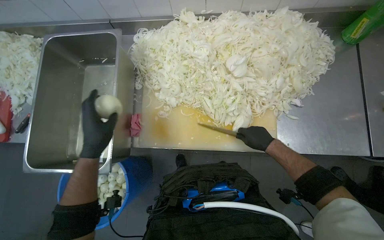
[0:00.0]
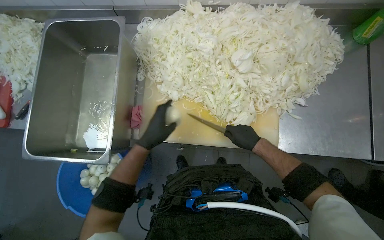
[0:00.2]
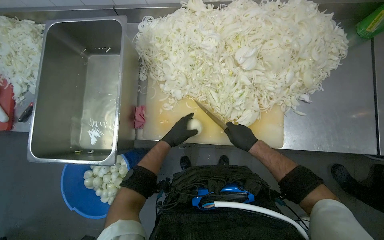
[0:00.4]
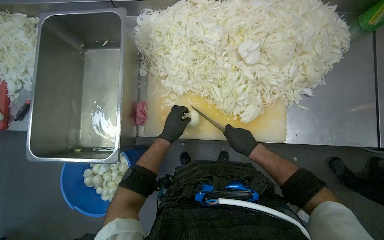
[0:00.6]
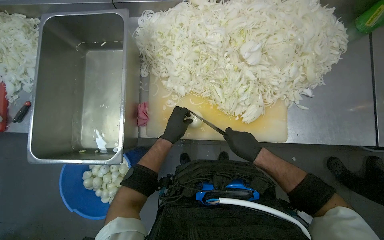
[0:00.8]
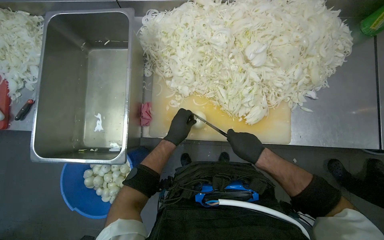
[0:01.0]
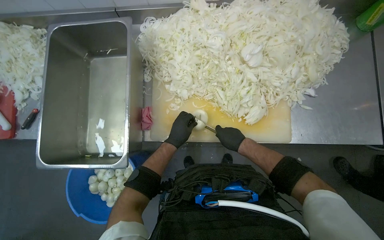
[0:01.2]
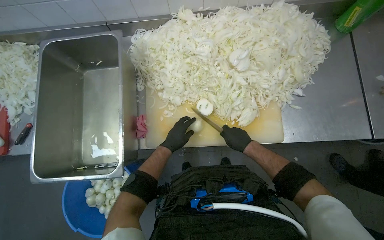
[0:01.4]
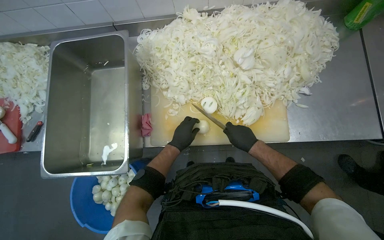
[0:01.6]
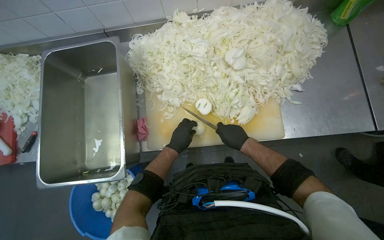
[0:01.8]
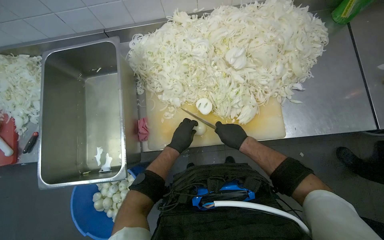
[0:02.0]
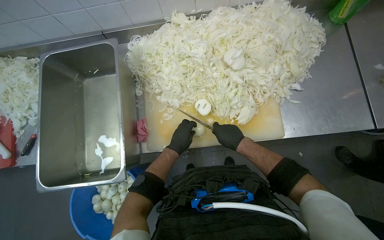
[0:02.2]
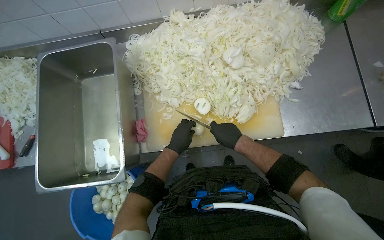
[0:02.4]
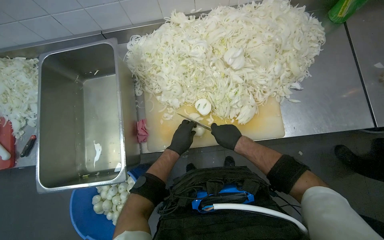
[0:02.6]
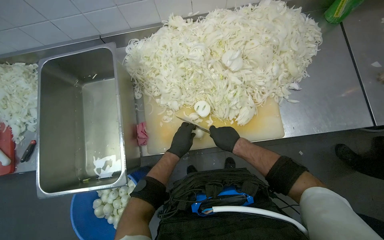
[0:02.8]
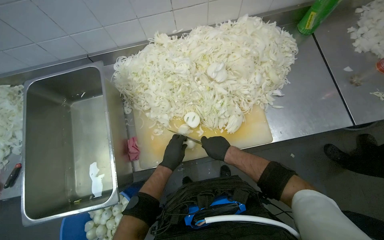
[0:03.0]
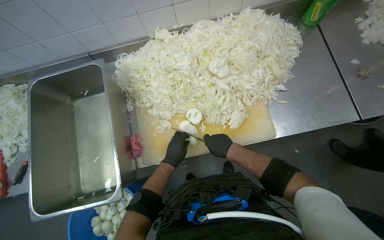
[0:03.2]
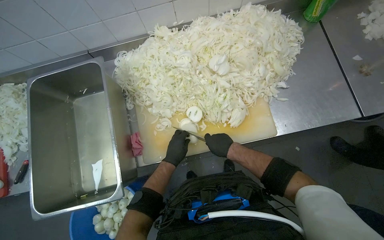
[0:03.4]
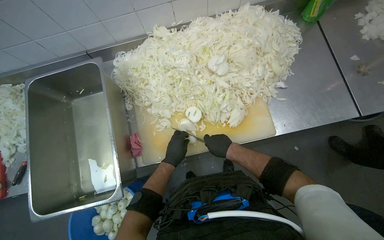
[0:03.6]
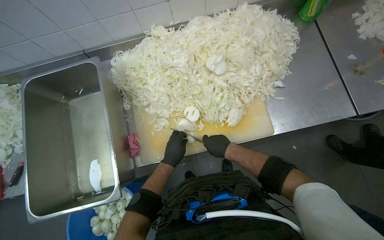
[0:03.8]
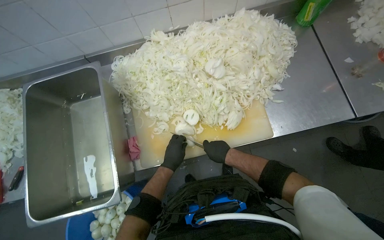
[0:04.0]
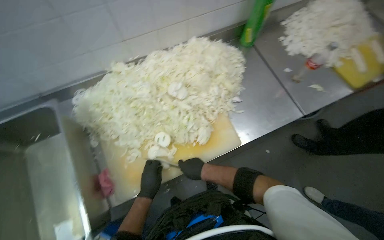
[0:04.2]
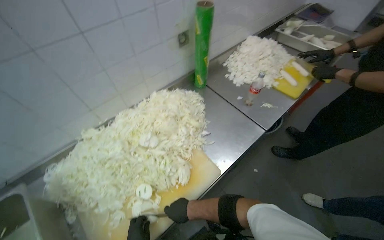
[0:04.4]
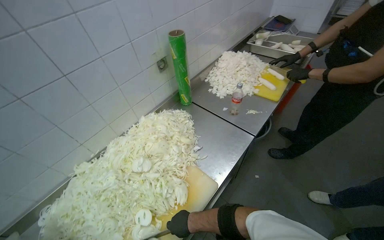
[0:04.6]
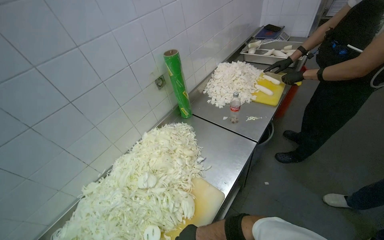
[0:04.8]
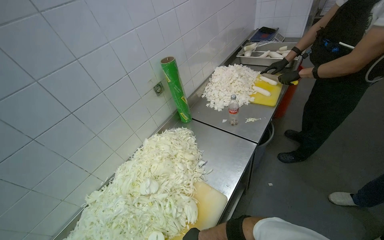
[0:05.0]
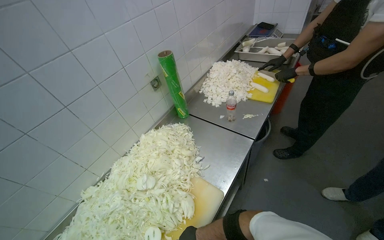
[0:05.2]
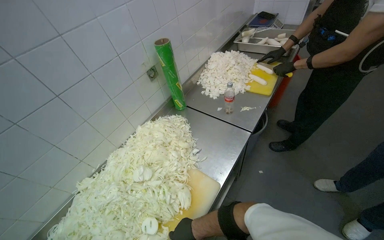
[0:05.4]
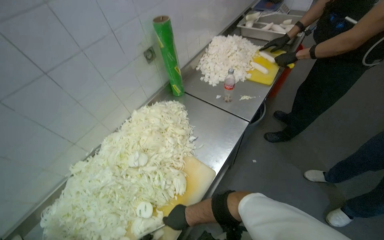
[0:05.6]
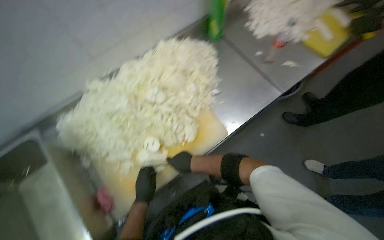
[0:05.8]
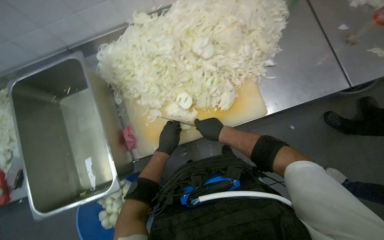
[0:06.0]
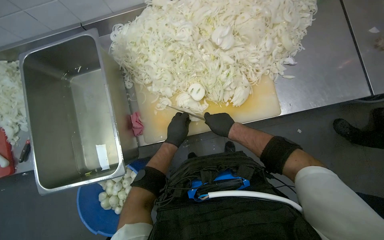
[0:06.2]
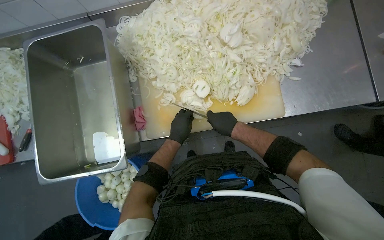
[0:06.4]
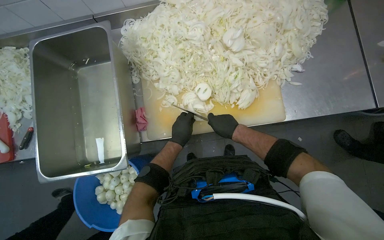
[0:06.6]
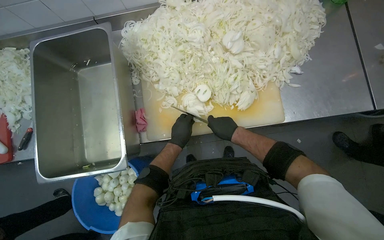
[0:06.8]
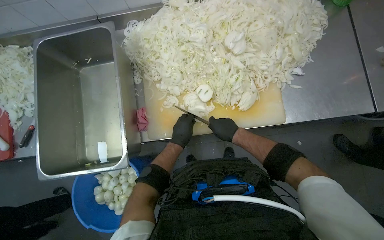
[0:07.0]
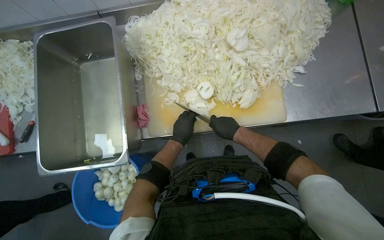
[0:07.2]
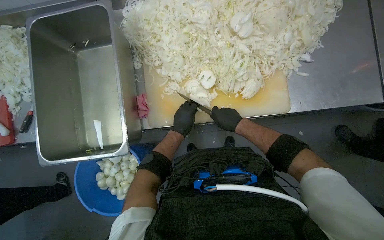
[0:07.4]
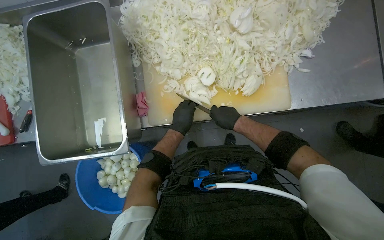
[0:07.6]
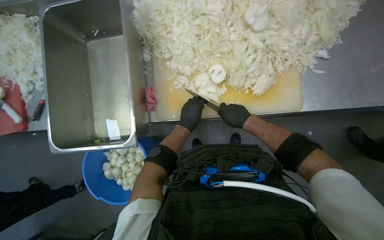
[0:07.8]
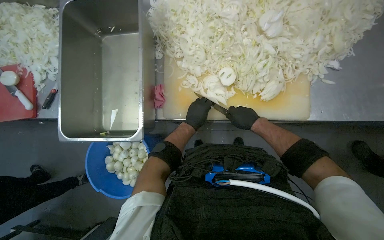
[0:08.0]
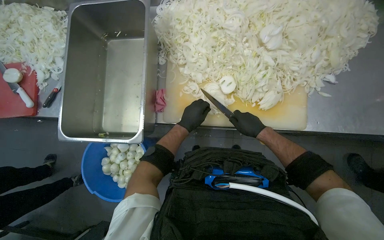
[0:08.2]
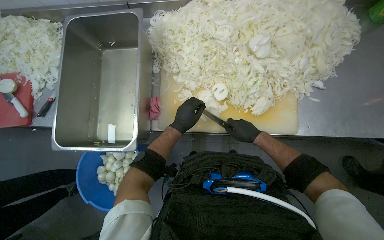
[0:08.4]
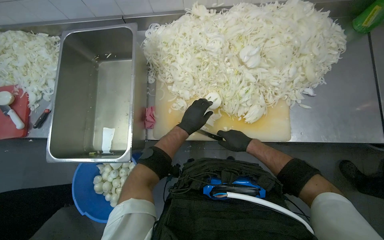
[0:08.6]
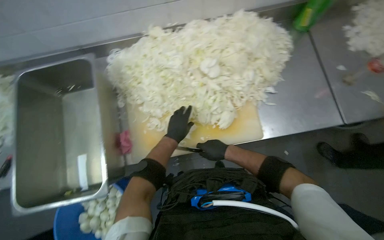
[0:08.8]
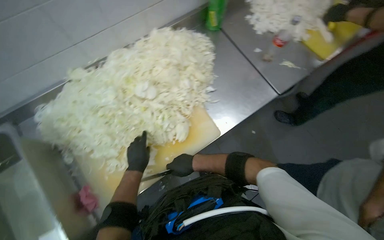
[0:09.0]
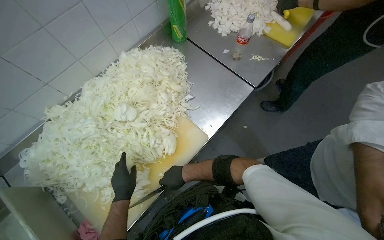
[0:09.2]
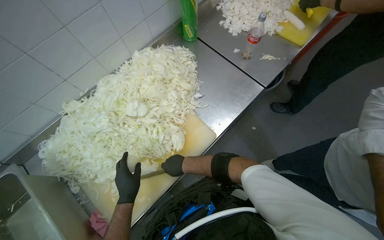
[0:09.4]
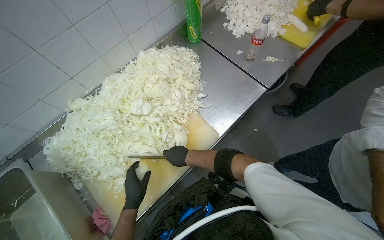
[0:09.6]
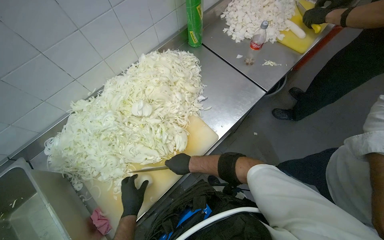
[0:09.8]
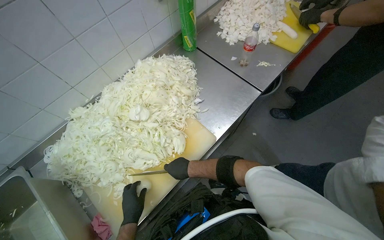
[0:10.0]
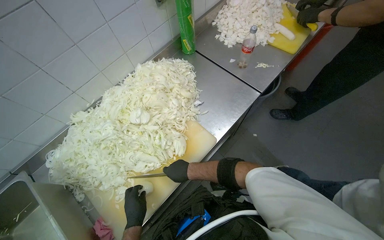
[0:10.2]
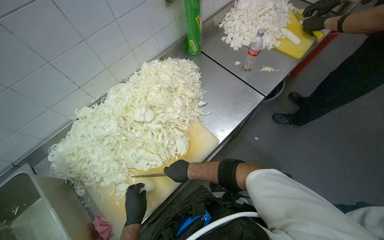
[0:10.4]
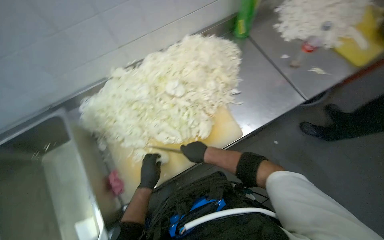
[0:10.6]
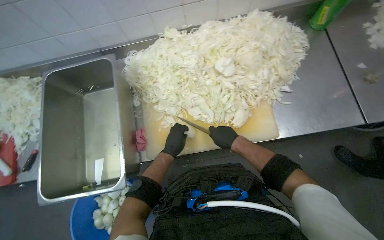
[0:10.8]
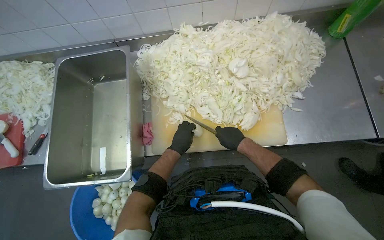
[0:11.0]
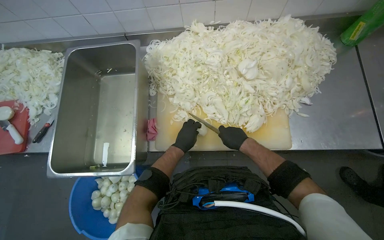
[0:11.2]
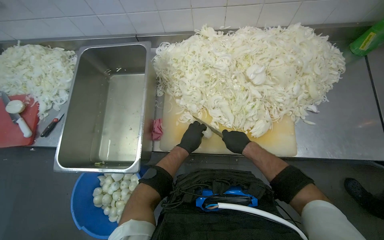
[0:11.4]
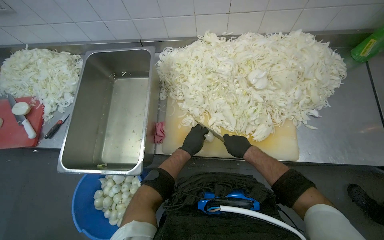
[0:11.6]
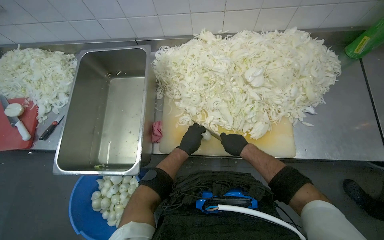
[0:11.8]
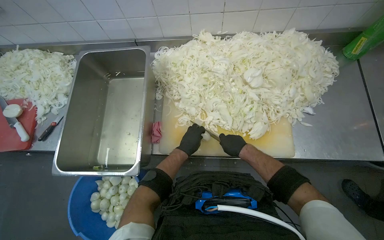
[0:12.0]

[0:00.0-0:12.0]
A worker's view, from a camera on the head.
Job: preparing food.
The whole recording: Slicing onions on cutting board. The worker slices onions into thin rings on a cutting board.
0:00.0 to 0:01.6: The left hand shifts some 20 cm to the right and farther from the camera, while the right hand heads to the left, covering about 10 cm.
0:01.6 to 0:03.0: The hands stay close to where they were, moving slightly.
0:03.0 to 0:04.4: The wearer's head swings about 30 degrees to the right. The view tips upward by about 20 degrees.
0:04.4 to 0:06.0: The view tilts roughly 25 degrees downward.
0:06.0 to 0:07.6: The hands are busy where they are.
0:07.6 to 0:09.0: The wearer's head swings about 30 degrees to the right. The camera pitches upward, by roughly 15 degrees.
0:09.0 to 0:10.4: The left hand moves down the picture, approximately 10 cm.
0:10.4 to 0:12.0: The wearer looks approximately 45 degrees further to the left.

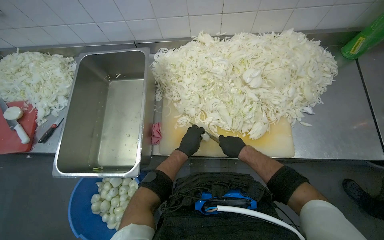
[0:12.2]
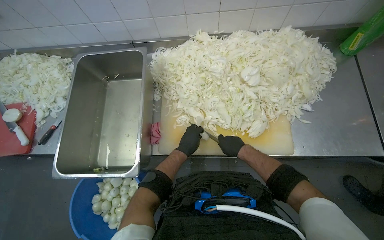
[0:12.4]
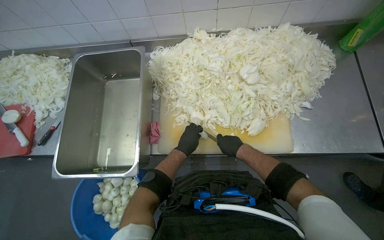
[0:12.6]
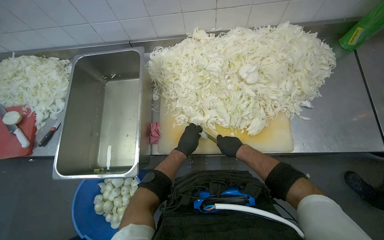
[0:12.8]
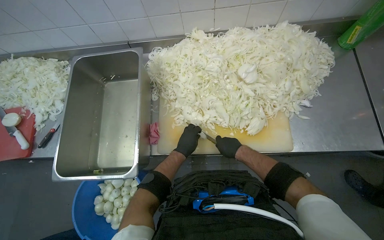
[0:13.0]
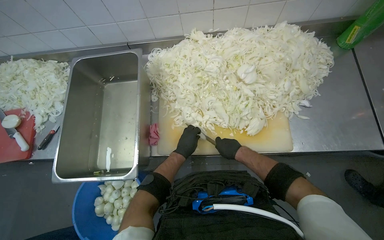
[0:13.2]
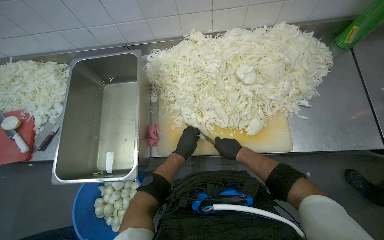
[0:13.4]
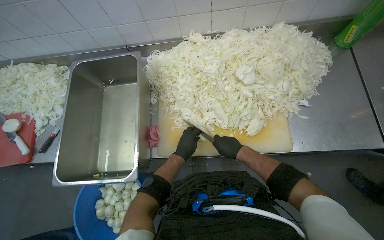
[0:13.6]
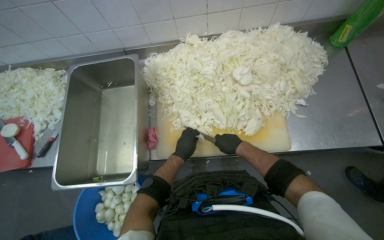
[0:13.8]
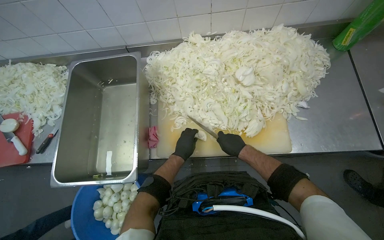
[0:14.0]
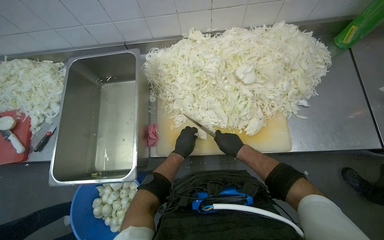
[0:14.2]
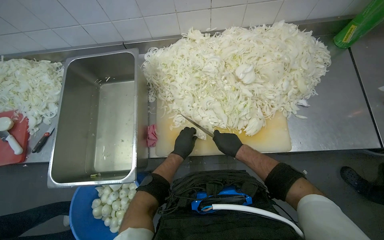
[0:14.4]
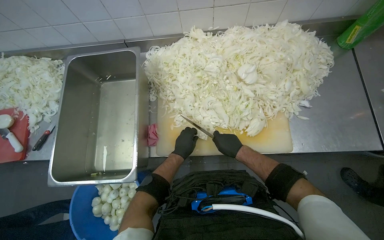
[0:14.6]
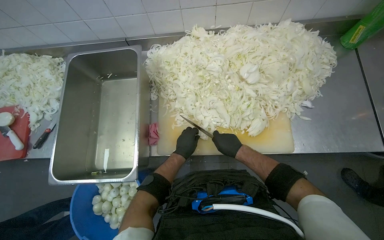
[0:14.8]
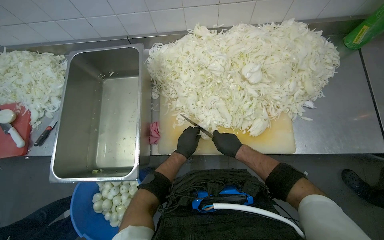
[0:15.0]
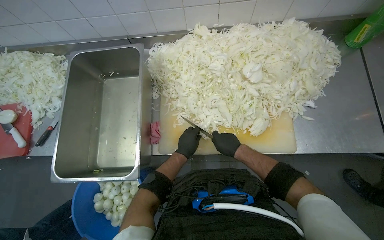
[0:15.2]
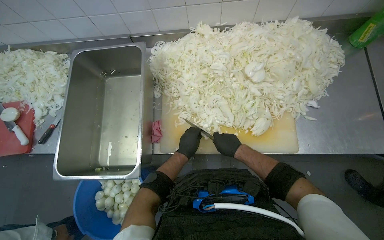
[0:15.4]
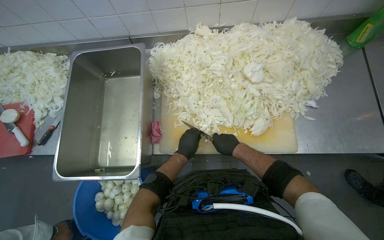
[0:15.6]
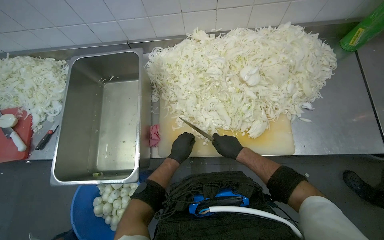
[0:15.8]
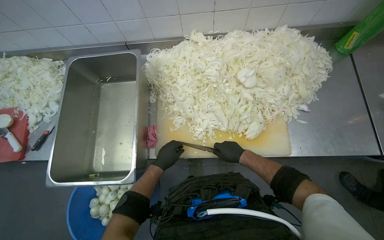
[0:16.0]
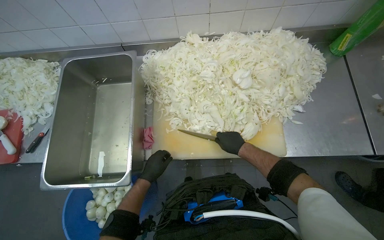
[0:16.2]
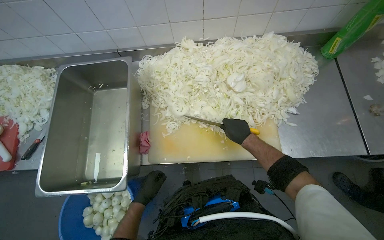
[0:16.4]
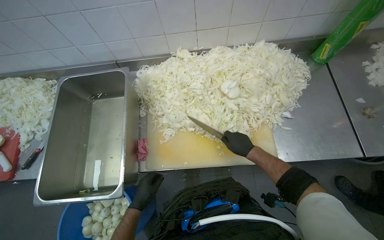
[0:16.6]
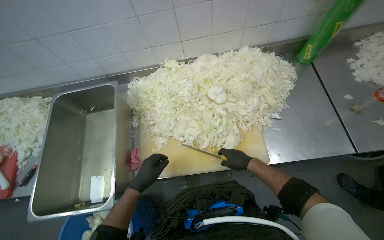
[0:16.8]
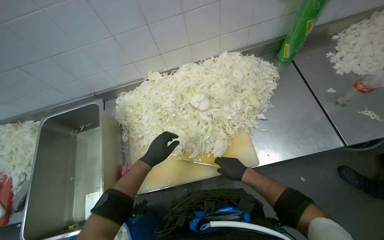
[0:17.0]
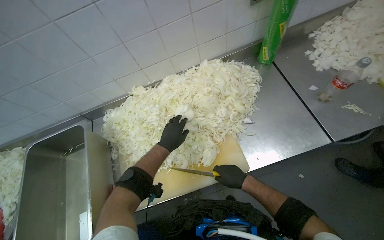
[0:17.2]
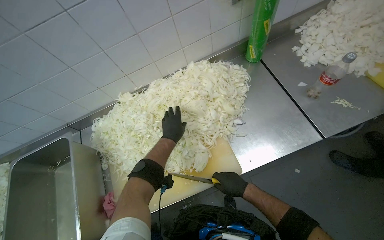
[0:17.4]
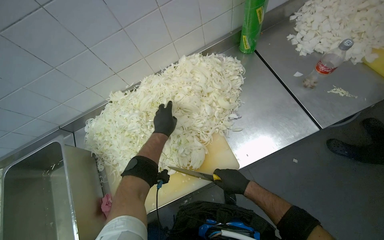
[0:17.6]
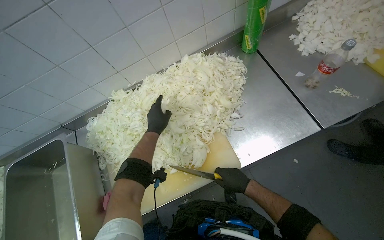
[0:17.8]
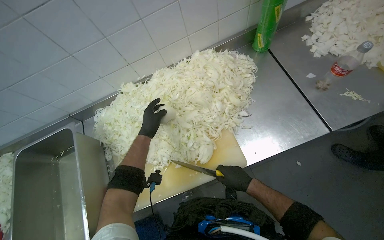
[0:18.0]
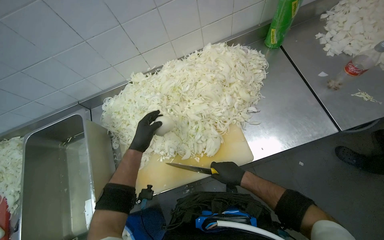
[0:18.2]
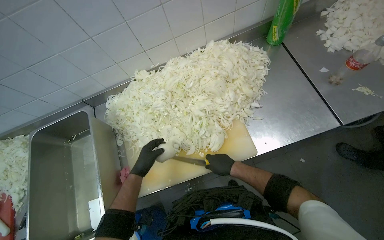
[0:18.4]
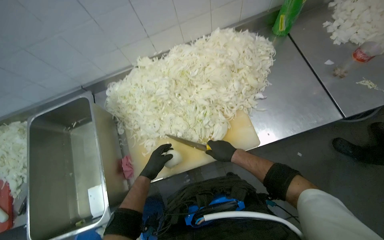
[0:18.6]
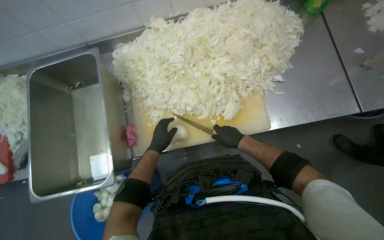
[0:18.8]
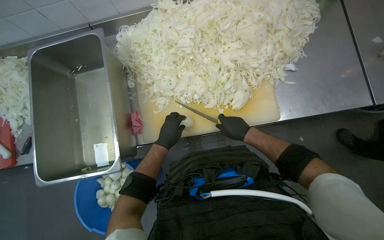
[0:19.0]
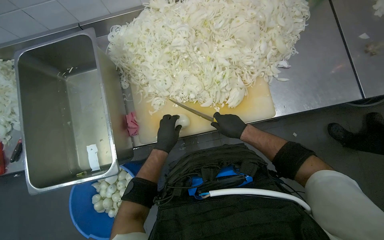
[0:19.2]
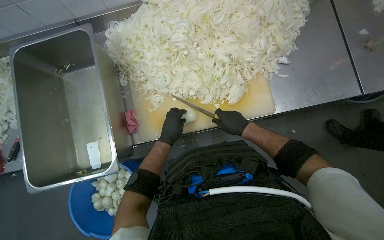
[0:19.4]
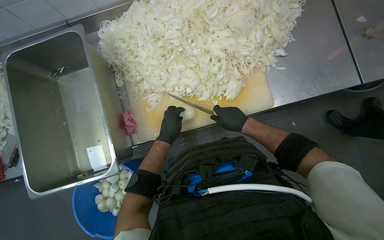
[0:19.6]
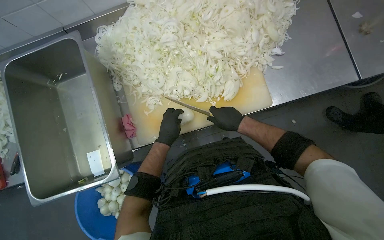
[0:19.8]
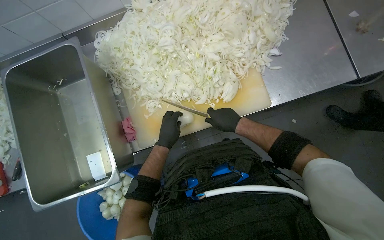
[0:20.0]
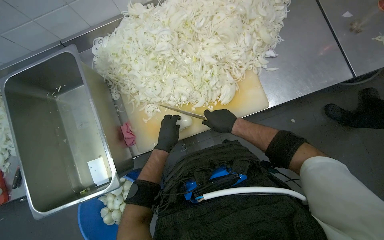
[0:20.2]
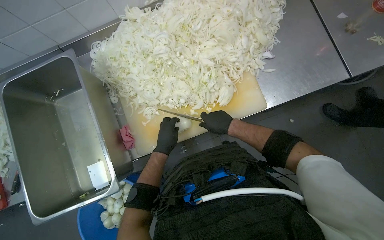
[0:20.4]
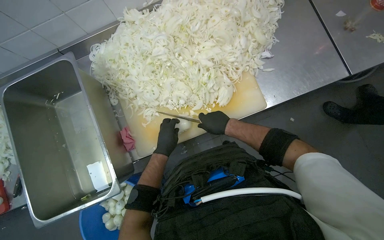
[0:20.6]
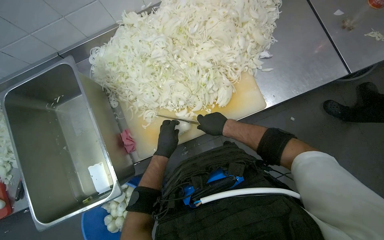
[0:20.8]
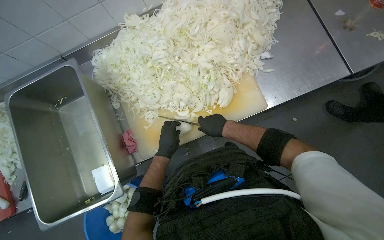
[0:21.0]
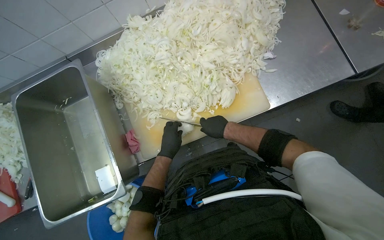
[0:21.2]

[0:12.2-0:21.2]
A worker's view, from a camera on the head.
Job: preparing food.
The whole recording: Slicing onions on cutting board. The worker slices onions into thin rings on a cutting board.
0:12.2 to 0:15.2: The hands work in one place, with small movements.
0:15.2 to 0:16.6: The left hand moves to the left and down the picture, approximately 15 cm.
0:16.6 to 0:18.2: The left hand moves up the picture, roughly 35 cm.
0:18.2 to 0:19.8: The view tips downward by some 15 degrees.
0:19.8 to 0:21.2: The hands work in one place, with small movements.
